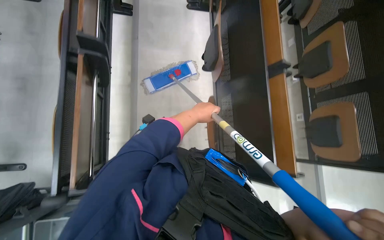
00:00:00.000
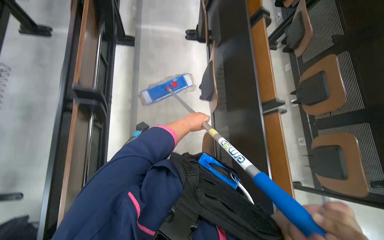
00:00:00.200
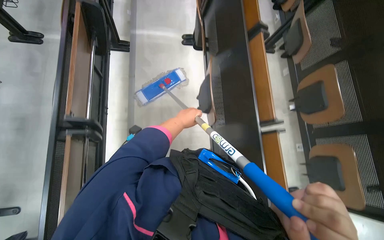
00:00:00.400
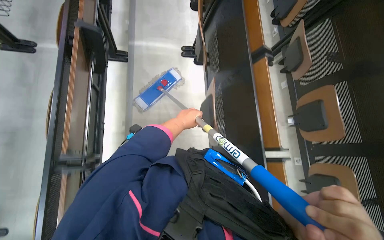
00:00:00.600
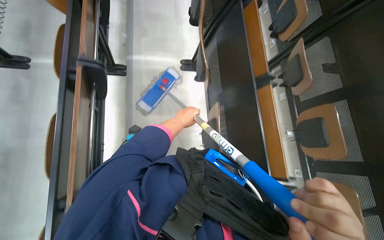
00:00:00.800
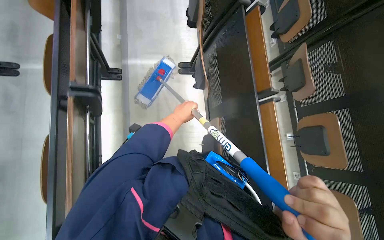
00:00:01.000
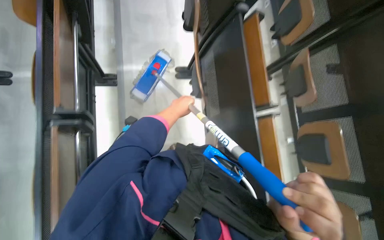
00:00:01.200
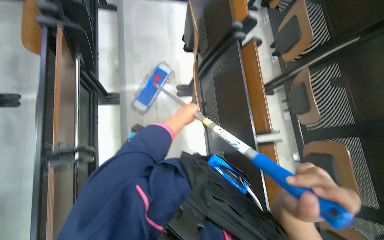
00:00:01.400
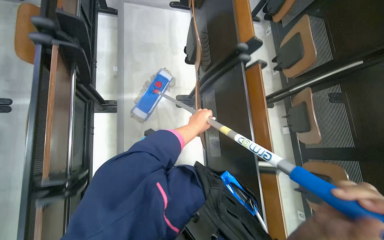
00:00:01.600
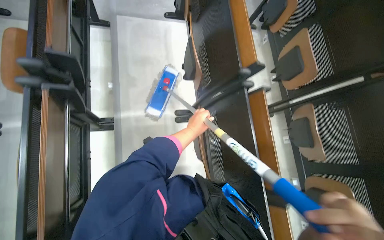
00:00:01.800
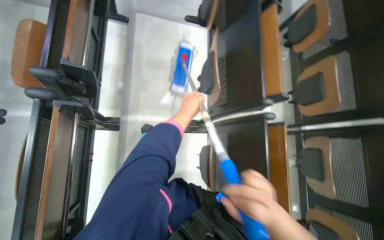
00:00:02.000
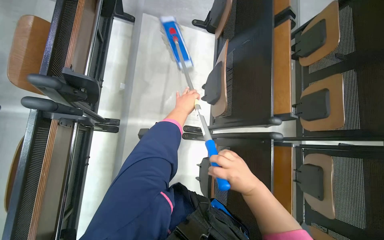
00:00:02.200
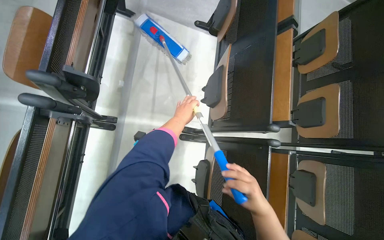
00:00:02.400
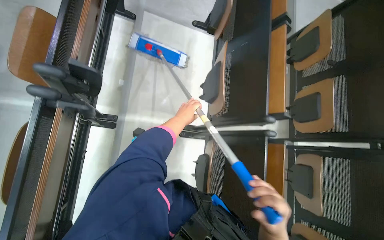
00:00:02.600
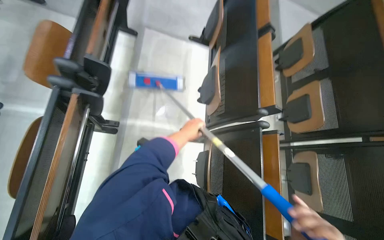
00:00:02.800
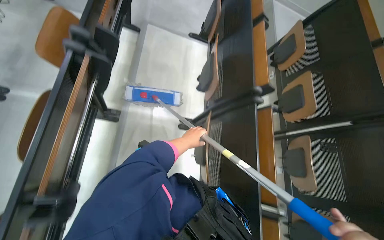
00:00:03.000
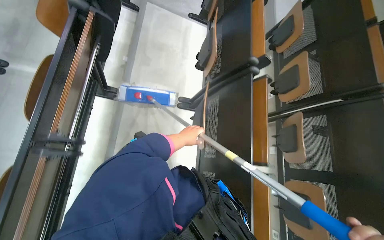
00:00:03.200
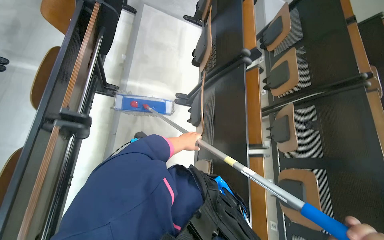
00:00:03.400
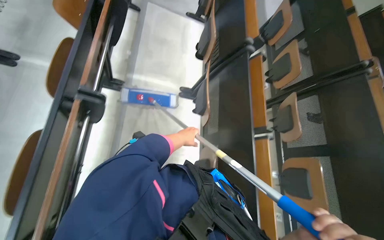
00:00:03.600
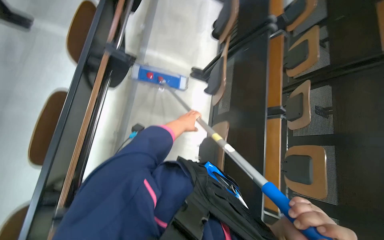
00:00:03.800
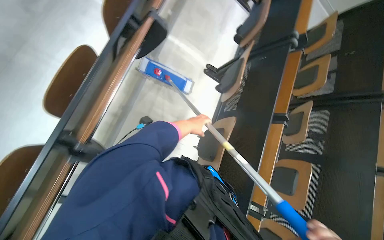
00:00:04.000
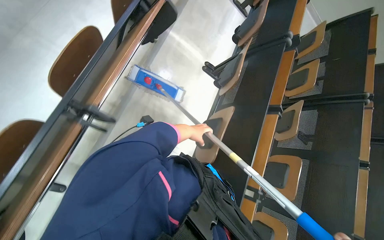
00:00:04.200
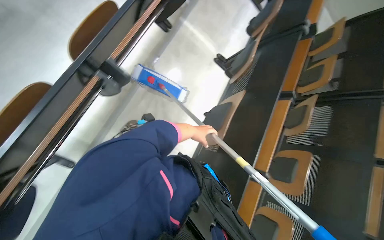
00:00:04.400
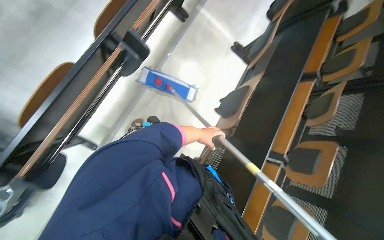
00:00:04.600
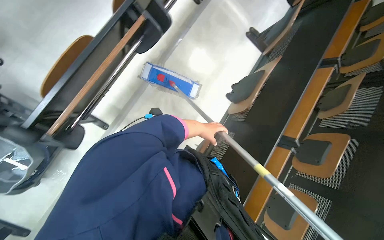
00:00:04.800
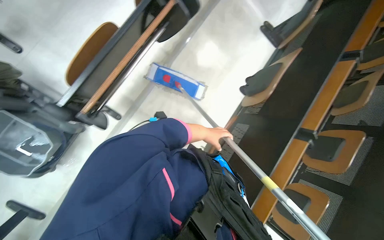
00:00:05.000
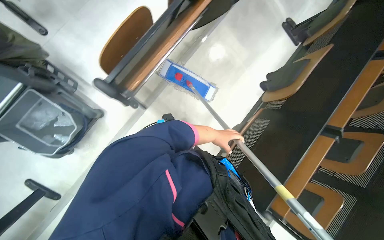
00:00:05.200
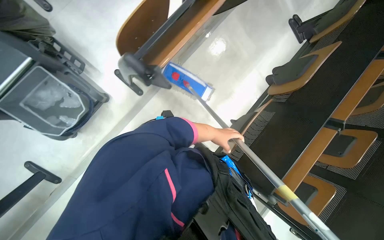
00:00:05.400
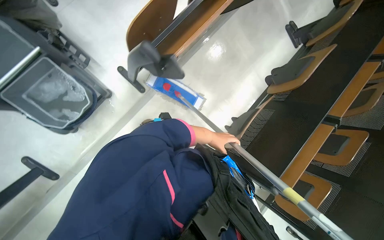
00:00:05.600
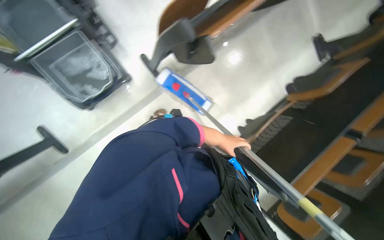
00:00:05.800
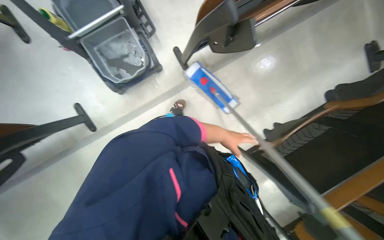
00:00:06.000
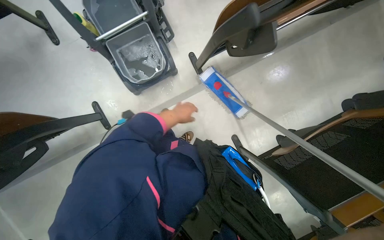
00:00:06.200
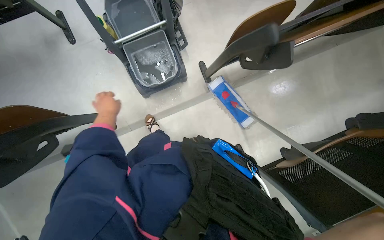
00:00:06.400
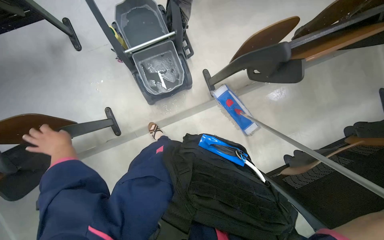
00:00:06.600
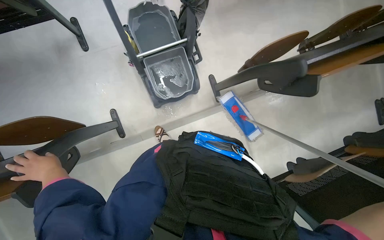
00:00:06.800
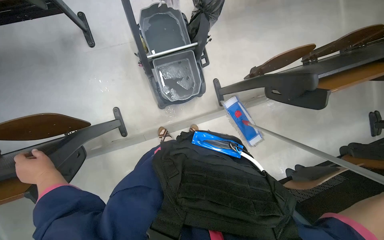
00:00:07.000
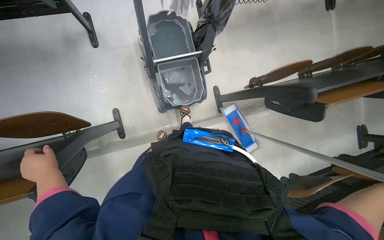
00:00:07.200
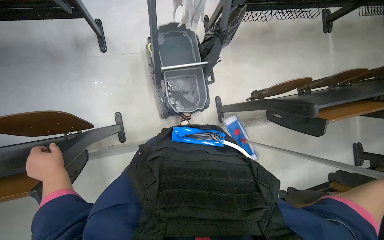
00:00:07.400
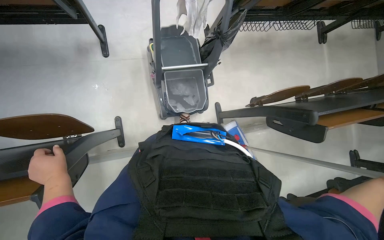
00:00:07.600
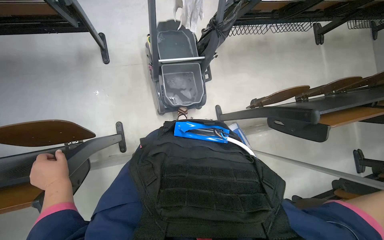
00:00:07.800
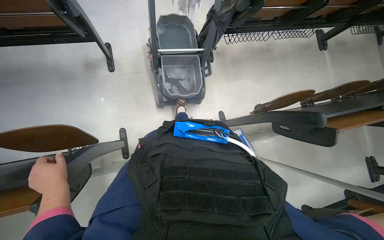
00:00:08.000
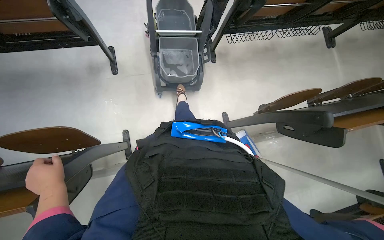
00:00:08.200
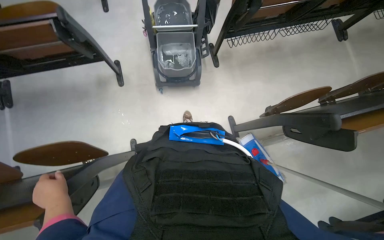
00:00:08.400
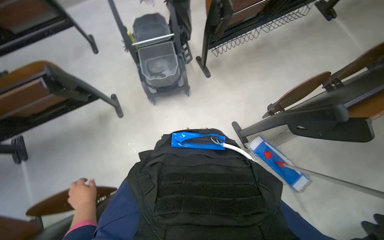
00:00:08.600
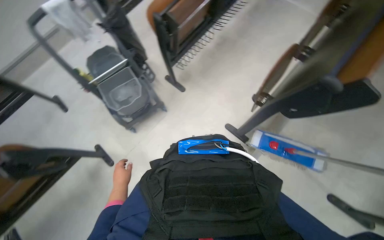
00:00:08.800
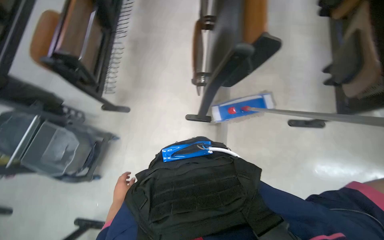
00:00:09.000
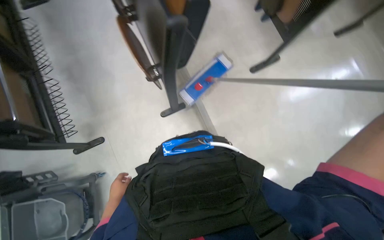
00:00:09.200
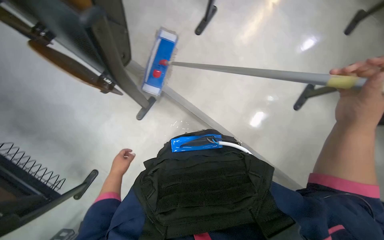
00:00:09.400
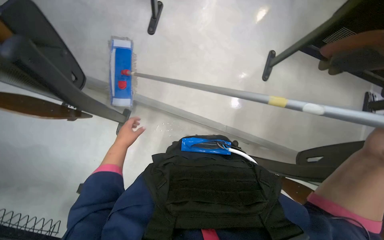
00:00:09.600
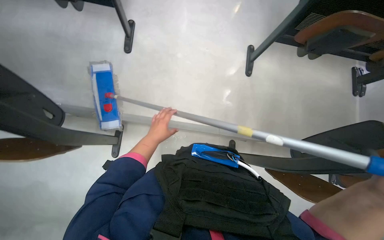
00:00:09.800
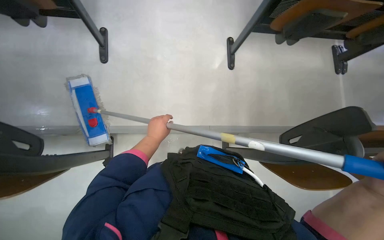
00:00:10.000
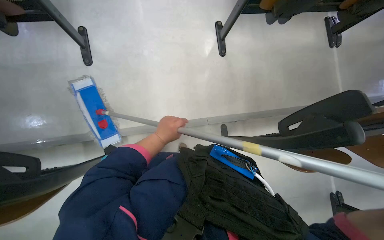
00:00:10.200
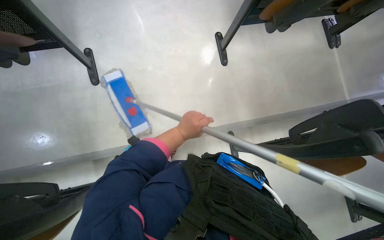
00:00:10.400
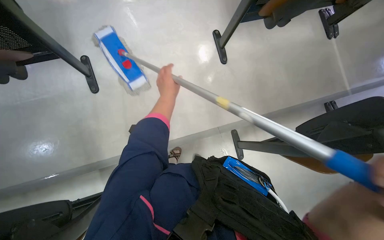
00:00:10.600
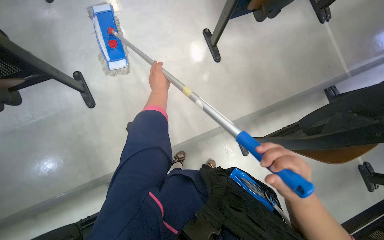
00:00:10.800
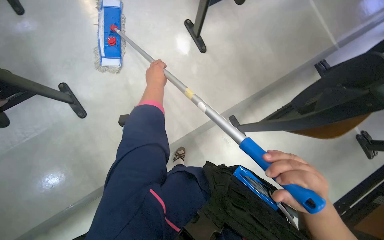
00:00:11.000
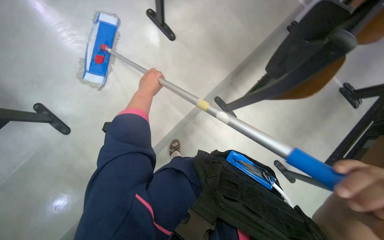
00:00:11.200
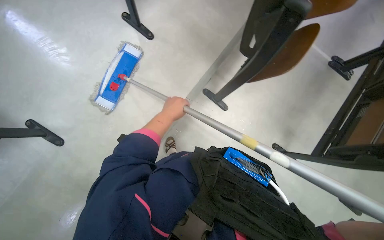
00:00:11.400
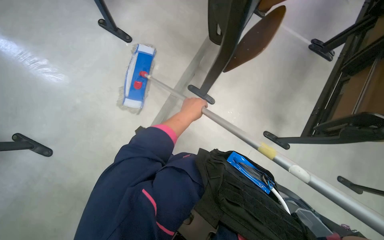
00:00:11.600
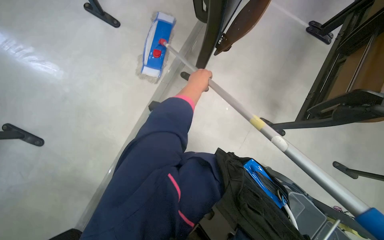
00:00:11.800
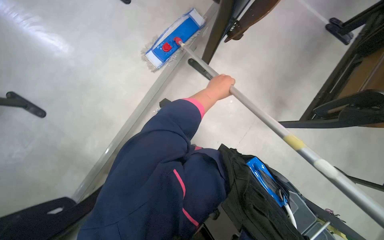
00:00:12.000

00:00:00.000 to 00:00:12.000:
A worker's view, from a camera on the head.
Job: mopping floor.
The whole recording: Mopping lecture hall floor. The worker mops the lecture hall floor, periodically wringing and adjusting the mop.
00:00:00.000 to 00:00:01.600: The head travels roughly 1 m.
00:00:03.000 to 00:00:04.400: The camera is carried approximately 80 cm.
00:00:04.400 to 00:00:06.000: The wearer moves about 70 cm. The head rotates about 35 degrees to the left.
00:00:06.000 to 00:00:07.600: The wearer moves to the left, about 50 cm. The view tips upward by about 15 degrees.
00:00:07.600 to 00:00:09.000: The camera is carried approximately 40 cm. The view tilts roughly 20 degrees upward. The scene turns roughly 75 degrees counterclockwise in the picture.
00:00:09.000 to 00:00:10.400: The head rotates approximately 110 degrees to the right.
00:00:10.400 to 00:00:12.000: The scene rotates counterclockwise by some 40 degrees.

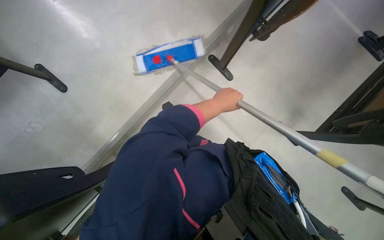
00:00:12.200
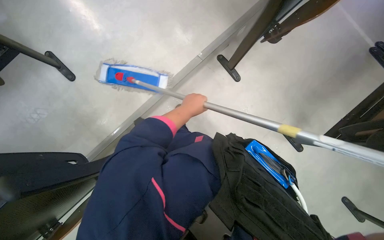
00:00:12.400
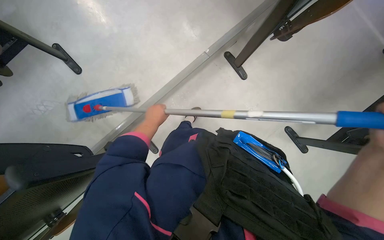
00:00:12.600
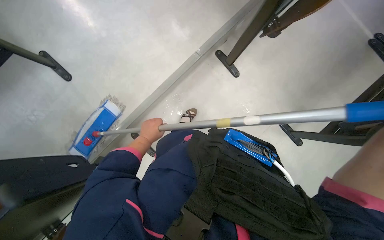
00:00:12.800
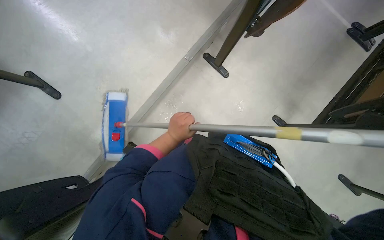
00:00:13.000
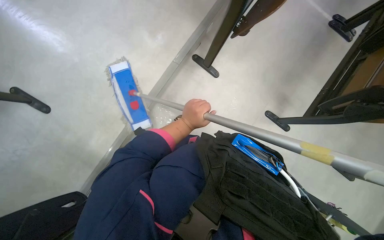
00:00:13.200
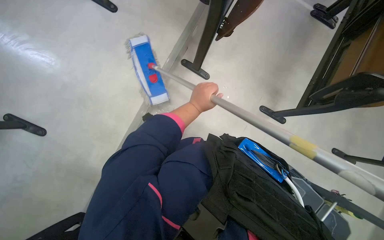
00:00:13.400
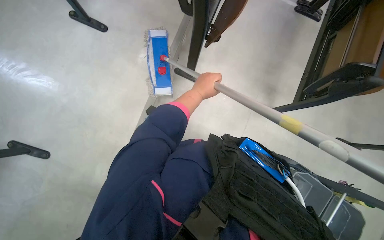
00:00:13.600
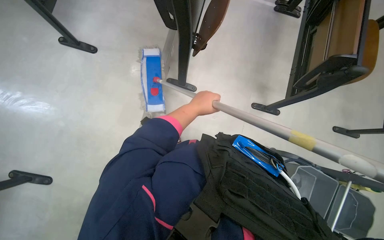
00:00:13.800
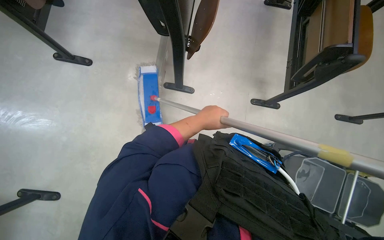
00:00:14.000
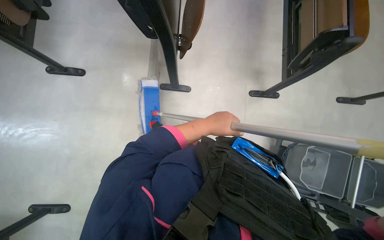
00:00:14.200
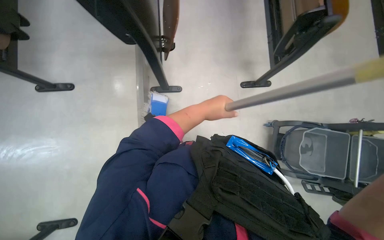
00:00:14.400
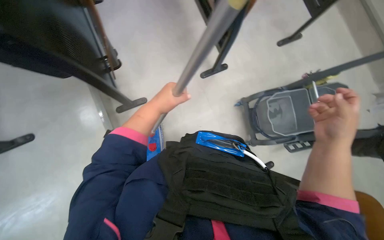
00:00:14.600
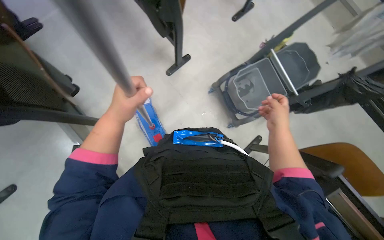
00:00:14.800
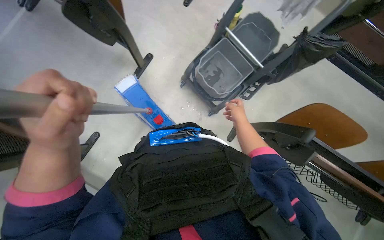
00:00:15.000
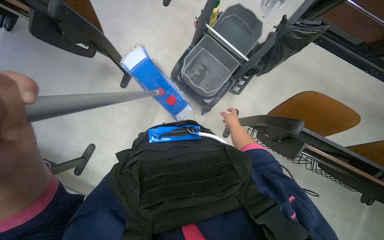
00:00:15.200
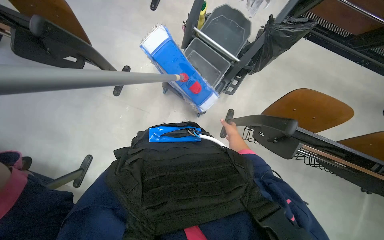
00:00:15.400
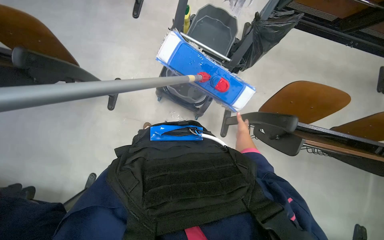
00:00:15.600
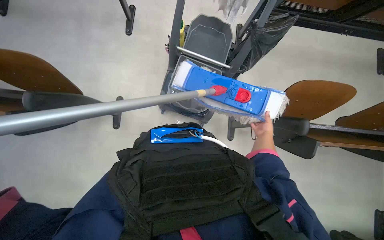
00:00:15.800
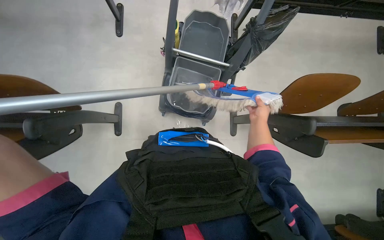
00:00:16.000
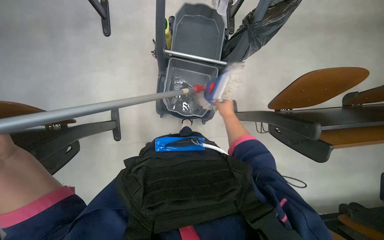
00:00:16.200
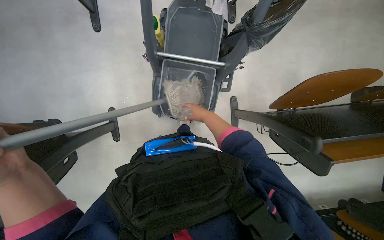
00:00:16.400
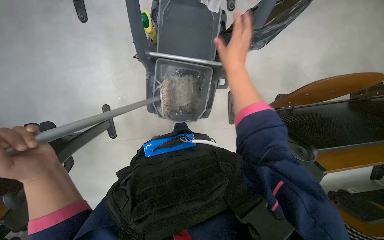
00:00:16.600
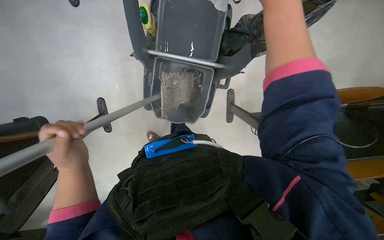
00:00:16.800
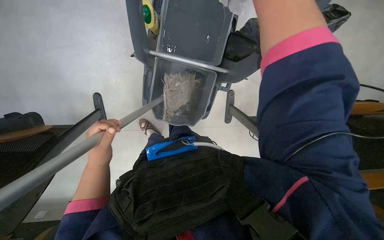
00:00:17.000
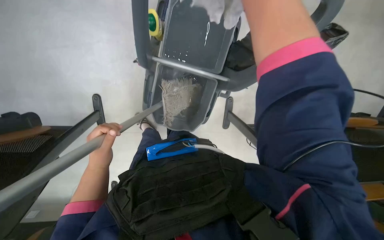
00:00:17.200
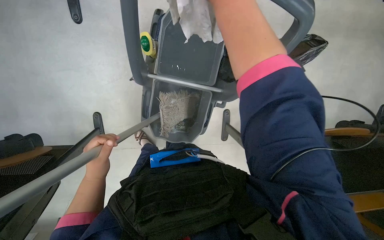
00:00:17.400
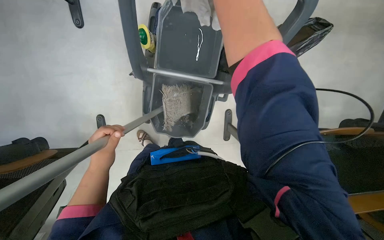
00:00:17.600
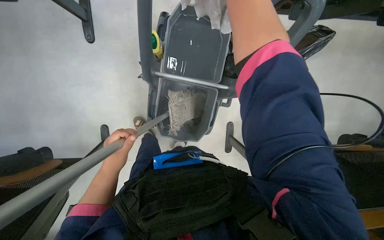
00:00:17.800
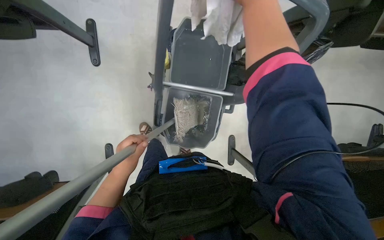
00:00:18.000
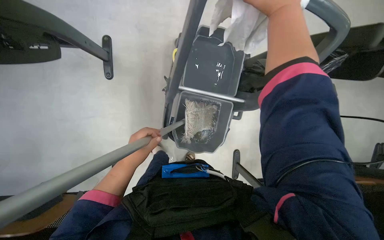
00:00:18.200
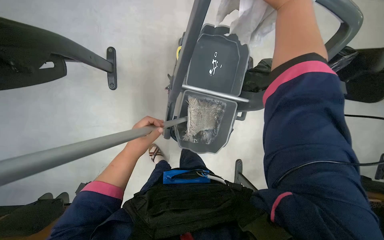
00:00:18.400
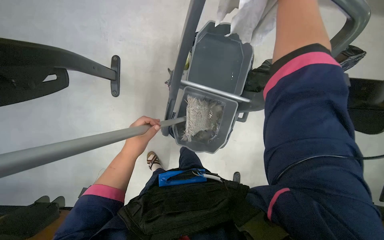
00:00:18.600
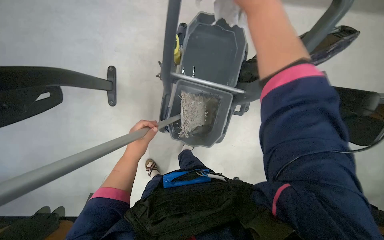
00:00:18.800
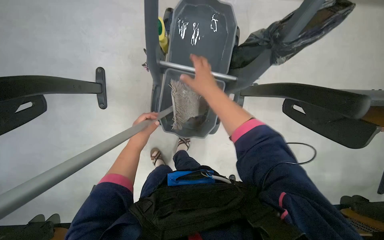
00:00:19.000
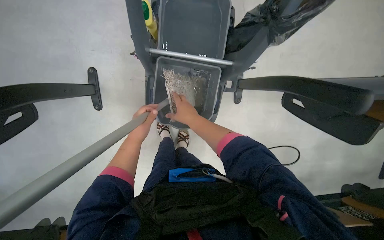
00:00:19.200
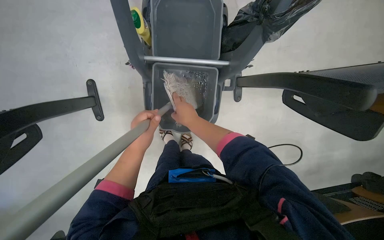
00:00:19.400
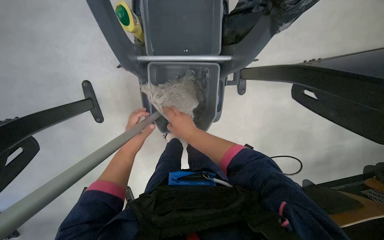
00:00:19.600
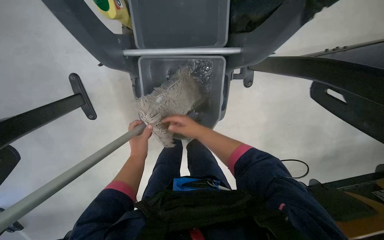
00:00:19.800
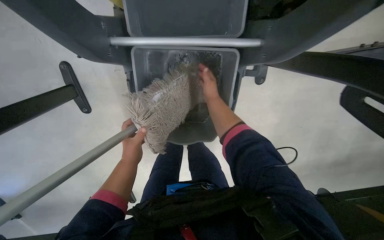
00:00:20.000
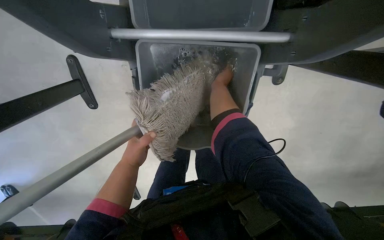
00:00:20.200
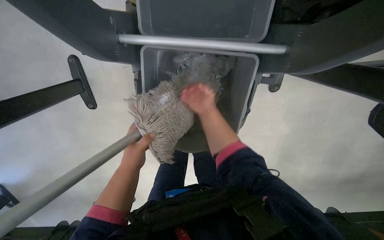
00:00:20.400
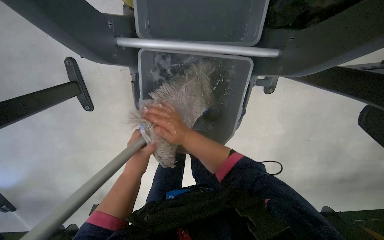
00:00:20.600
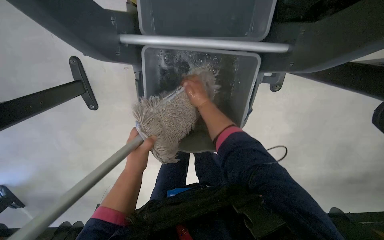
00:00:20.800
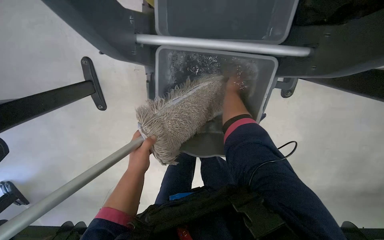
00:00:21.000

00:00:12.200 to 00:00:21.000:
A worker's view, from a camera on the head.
Job: mopping floor.
The whole recording: Mopping lecture hall floor. The worker mops the lecture hall floor, periodically wringing and adjusting the mop.
00:00:12.200 to 00:00:13.600: The left hand moves some 30 cm to the left and comes back.
00:00:13.600 to 00:00:15.200: The wearer looks some 90 degrees further to the right.
00:00:15.200 to 00:00:16.600: The scene rotates counterclockwise by approximately 30 degrees. The right hand moves up the picture, about 30 cm.
00:00:16.600 to 00:00:18.000: The left hand shifts some 10 cm farther from the camera.
00:00:18.000 to 00:00:19.600: The scene rotates counterclockwise by roughly 35 degrees. The left hand is displaced up the picture by approximately 15 cm.
00:00:19.600 to 00:00:21.000: The right hand swings left and right, some 20 cm each way, with 2 reversals.
